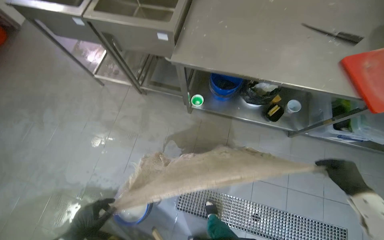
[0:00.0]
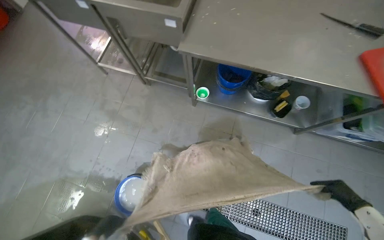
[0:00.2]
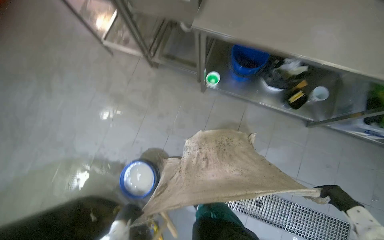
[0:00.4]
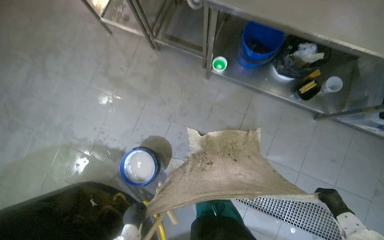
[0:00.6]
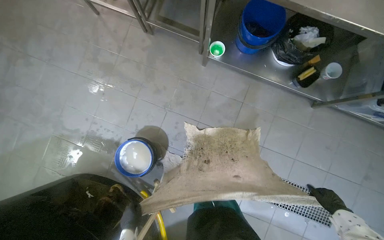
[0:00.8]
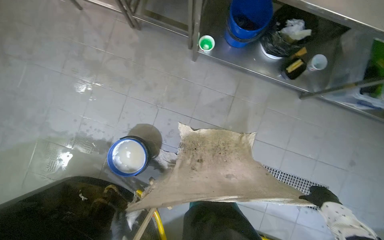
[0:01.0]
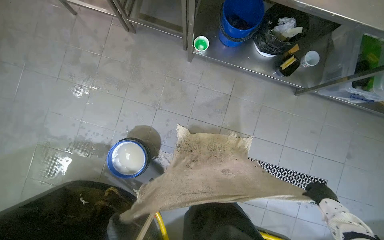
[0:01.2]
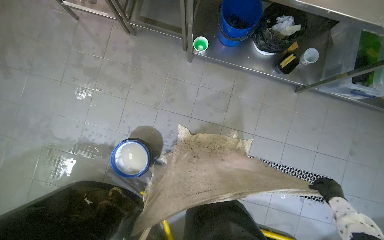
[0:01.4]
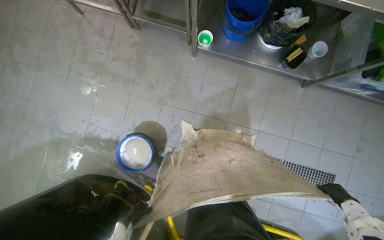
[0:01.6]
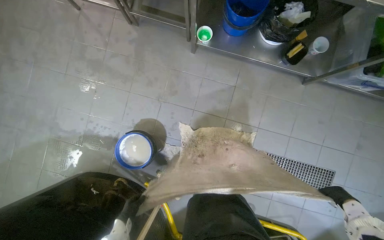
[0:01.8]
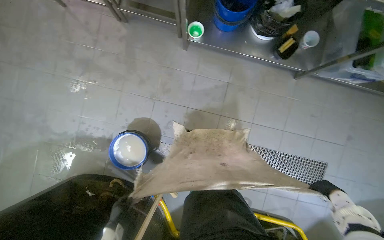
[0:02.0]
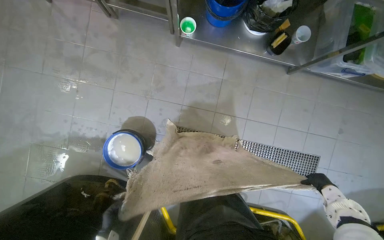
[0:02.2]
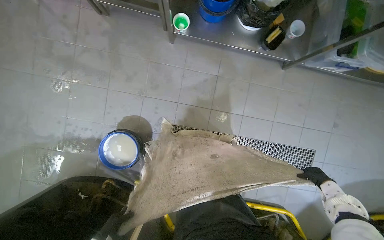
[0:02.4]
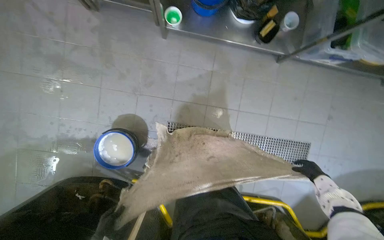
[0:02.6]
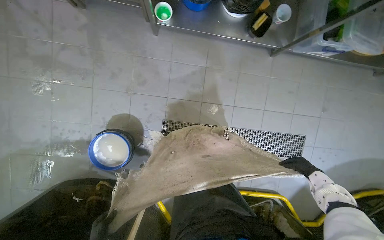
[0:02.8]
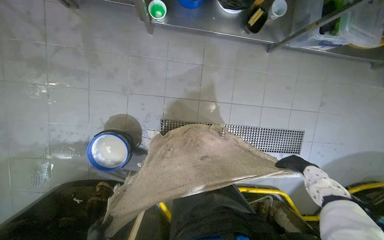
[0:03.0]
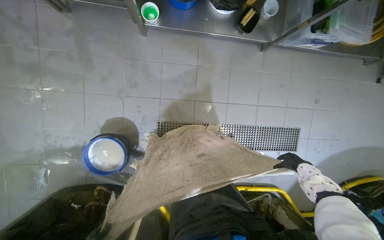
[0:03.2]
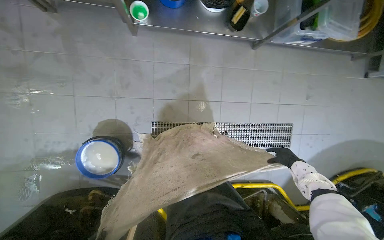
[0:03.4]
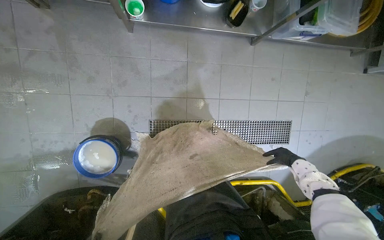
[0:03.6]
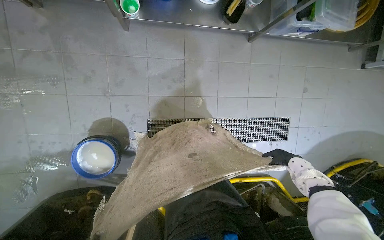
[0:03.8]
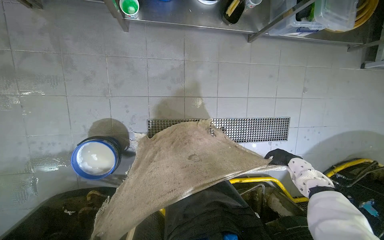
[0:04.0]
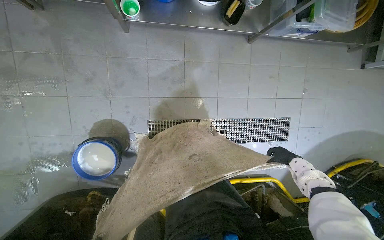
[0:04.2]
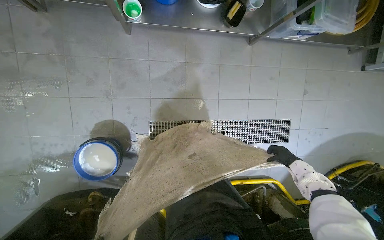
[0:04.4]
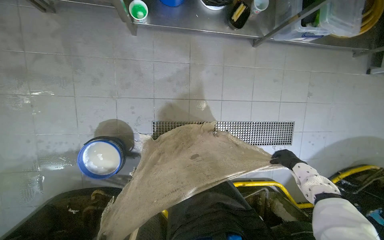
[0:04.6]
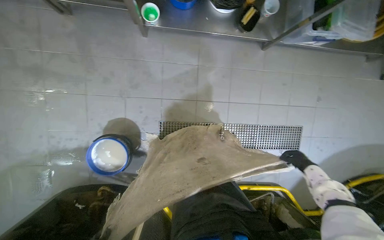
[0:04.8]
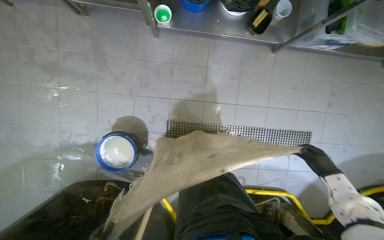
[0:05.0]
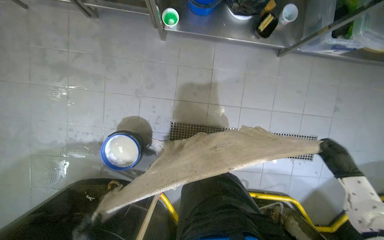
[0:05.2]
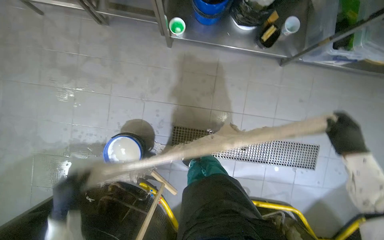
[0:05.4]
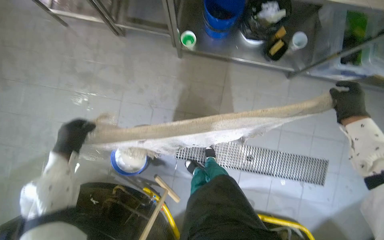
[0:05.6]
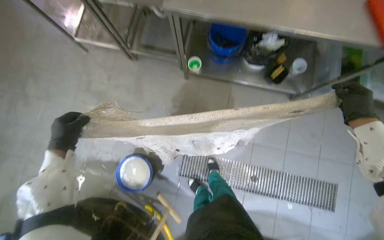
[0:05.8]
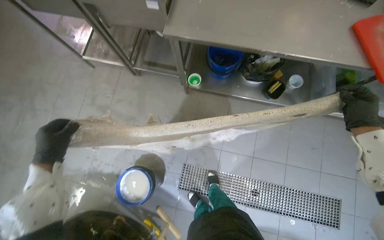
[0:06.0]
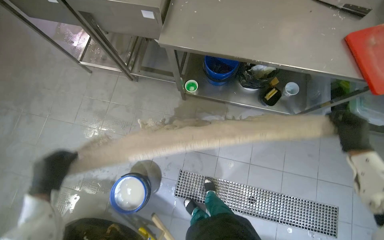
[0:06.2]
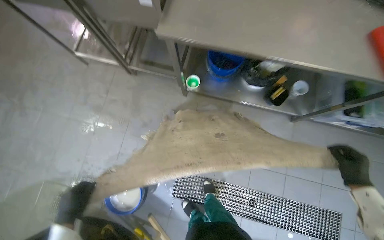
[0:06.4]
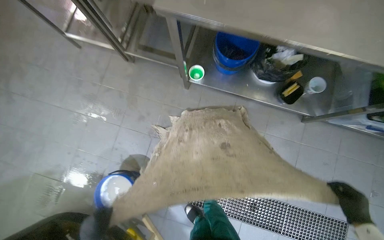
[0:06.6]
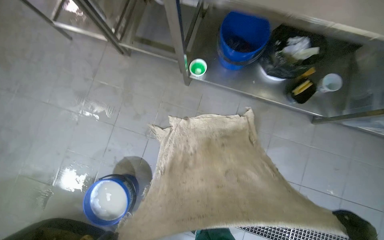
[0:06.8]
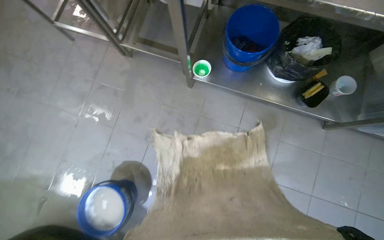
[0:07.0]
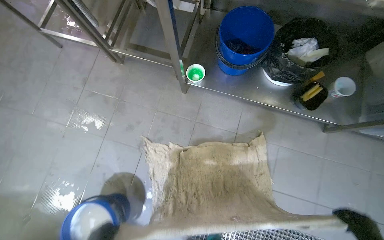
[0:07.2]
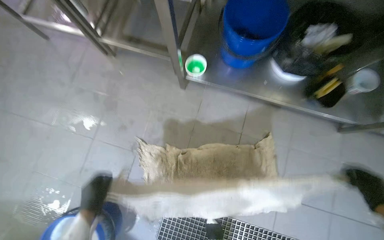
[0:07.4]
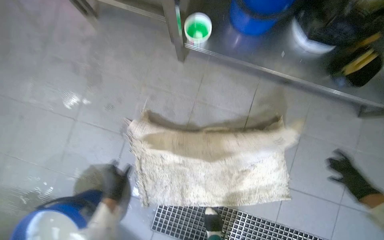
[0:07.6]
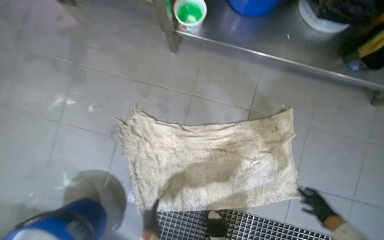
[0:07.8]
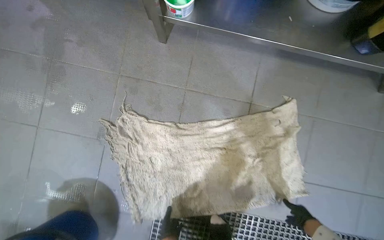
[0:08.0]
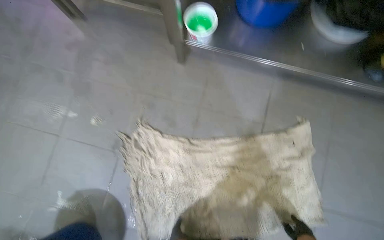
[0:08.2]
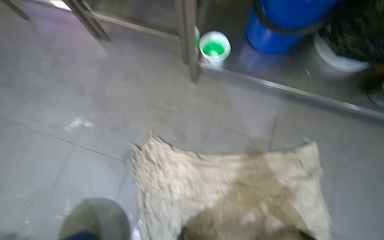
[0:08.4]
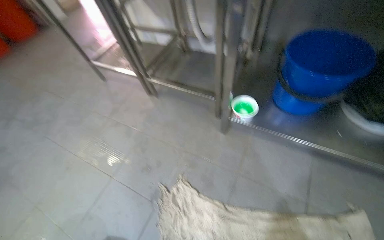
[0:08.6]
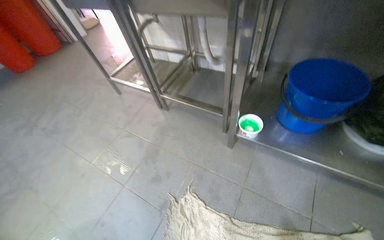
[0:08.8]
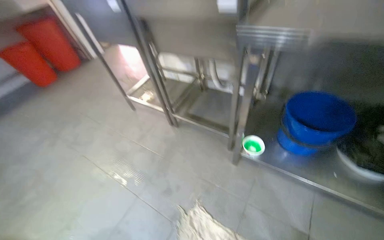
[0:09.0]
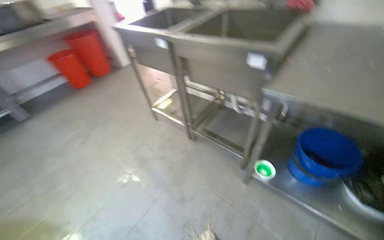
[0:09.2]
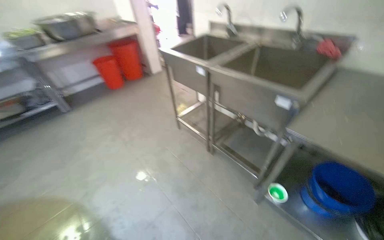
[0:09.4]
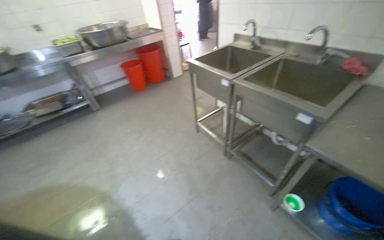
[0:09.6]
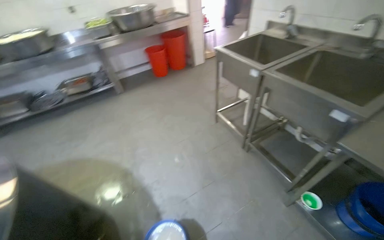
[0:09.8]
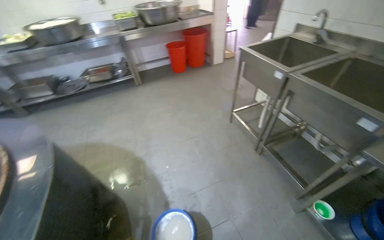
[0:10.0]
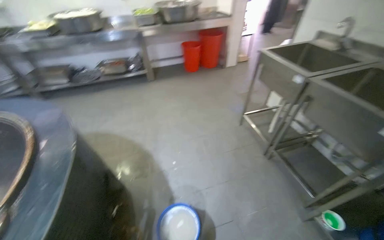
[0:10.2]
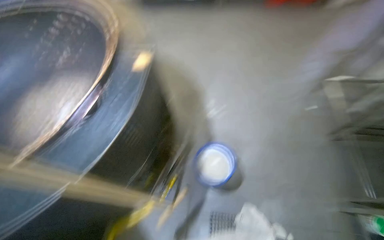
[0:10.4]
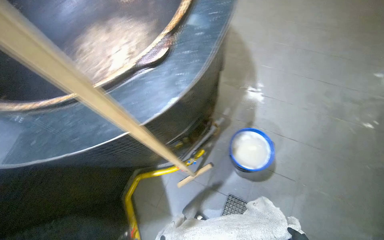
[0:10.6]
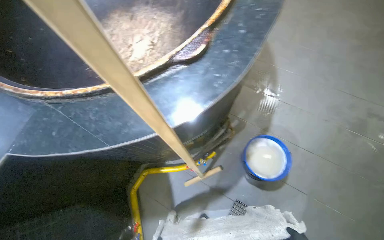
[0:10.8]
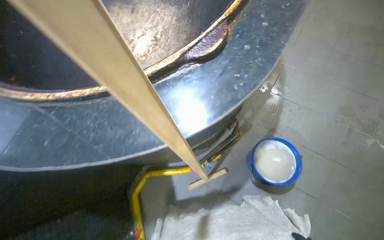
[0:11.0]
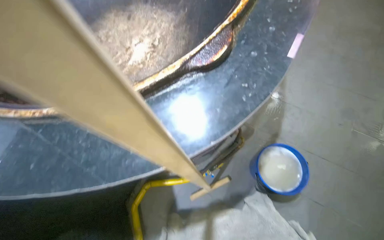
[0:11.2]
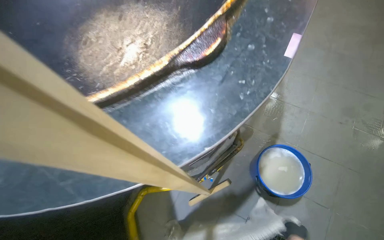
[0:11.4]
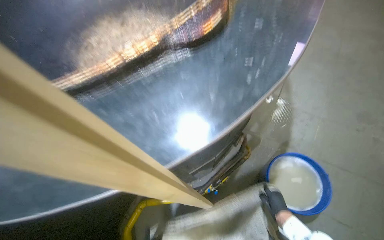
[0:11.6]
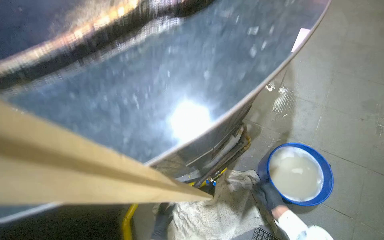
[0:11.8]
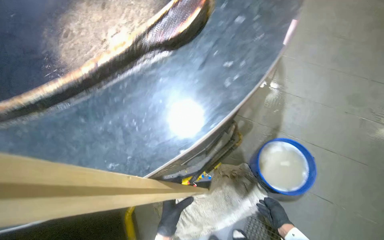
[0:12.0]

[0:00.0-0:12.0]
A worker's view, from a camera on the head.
Job: mopping floor.
The whole recording: Mopping kitchen floor. The worker mops the kitchen floor with a mop and bucket.
0:00.0 to 0:01.6: The view tips downward by some 20 degrees.
0:03.0 to 0:04.4: The right hand moves farther from the camera, roughly 10 cm.
0:04.4 to 0:06.0: The wearer's head swings approximately 15 degrees to the left. The wearer looks some 20 degrees further upward. The right hand moves up the picture and nearer to the camera, some 50 cm.
0:06.0 to 0:07.6: The camera is carried approximately 60 cm.
0:07.6 to 0:09.0: The view tilts approximately 30 degrees upward.
0:09.0 to 0:10.4: The wearer moves some 60 cm. The head rotates some 55 degrees to the left.

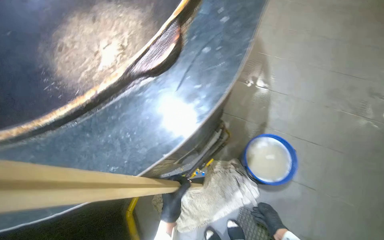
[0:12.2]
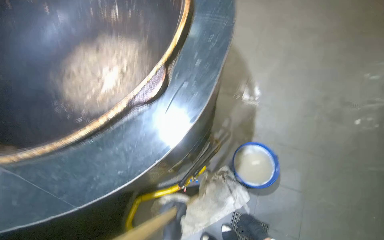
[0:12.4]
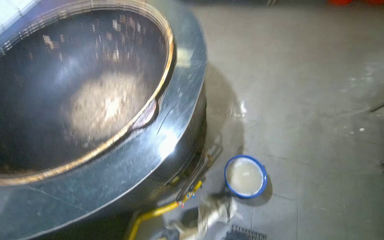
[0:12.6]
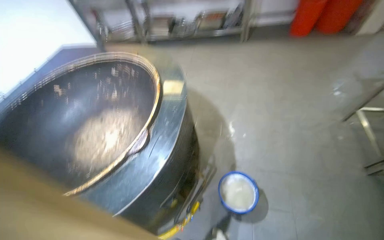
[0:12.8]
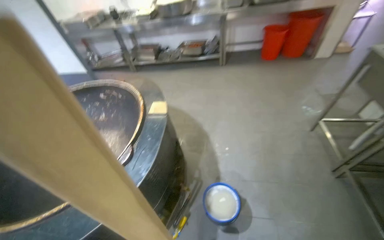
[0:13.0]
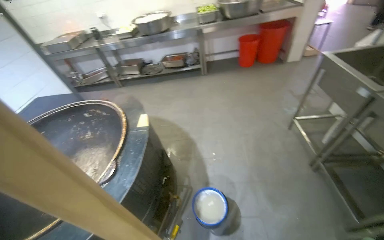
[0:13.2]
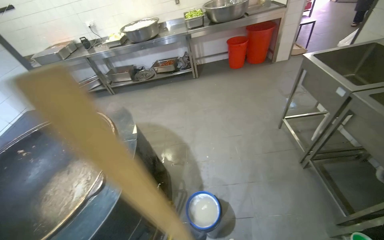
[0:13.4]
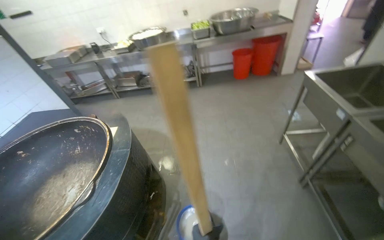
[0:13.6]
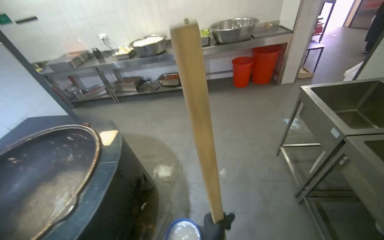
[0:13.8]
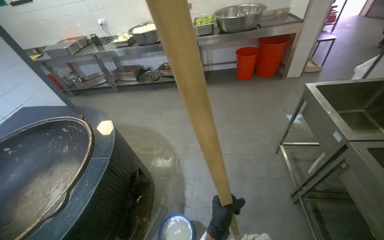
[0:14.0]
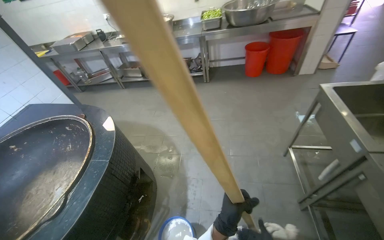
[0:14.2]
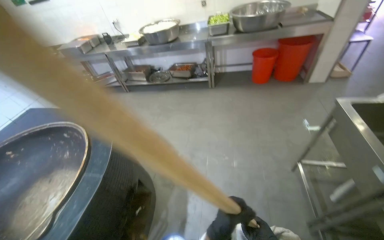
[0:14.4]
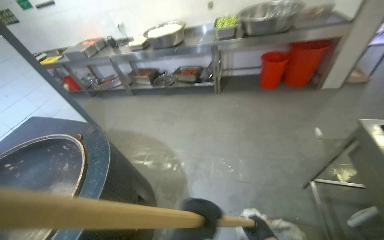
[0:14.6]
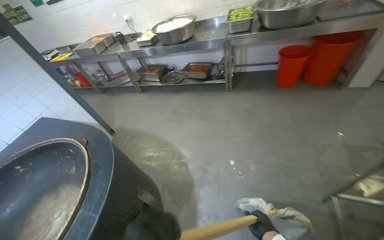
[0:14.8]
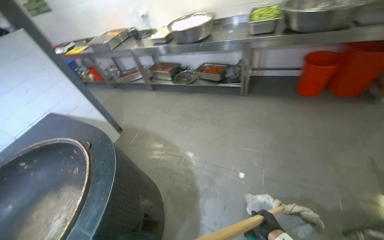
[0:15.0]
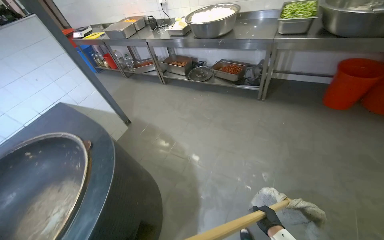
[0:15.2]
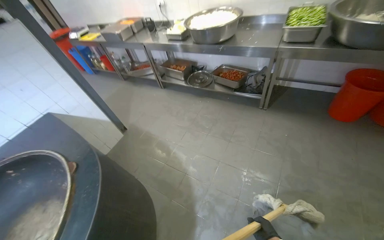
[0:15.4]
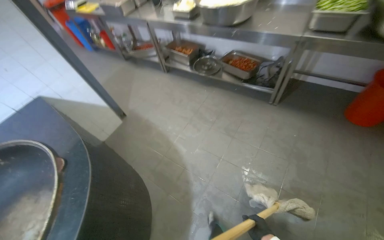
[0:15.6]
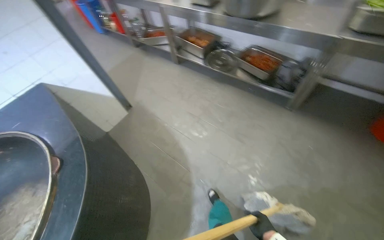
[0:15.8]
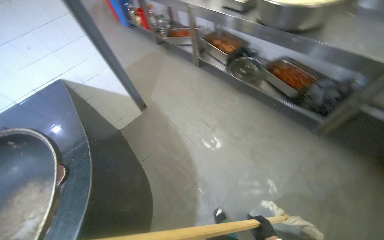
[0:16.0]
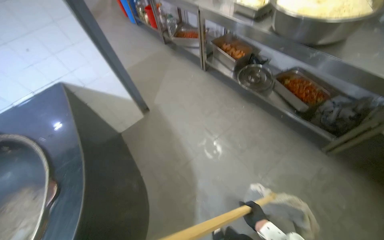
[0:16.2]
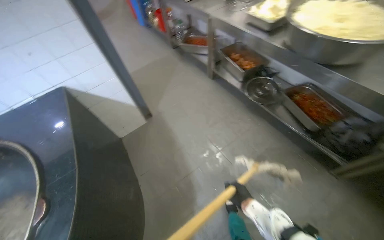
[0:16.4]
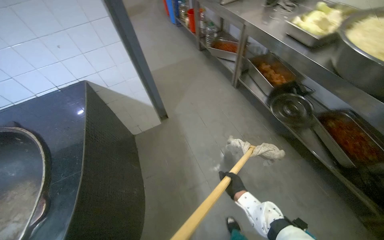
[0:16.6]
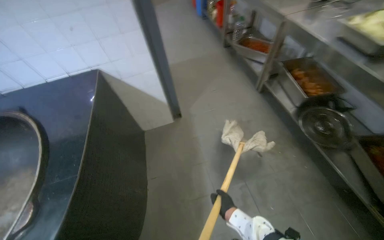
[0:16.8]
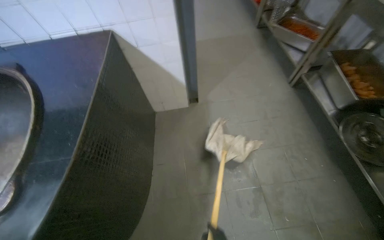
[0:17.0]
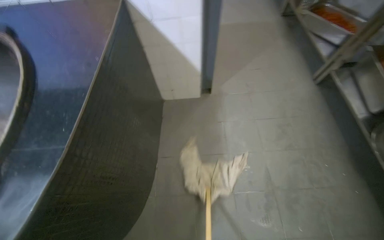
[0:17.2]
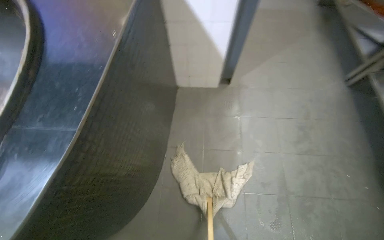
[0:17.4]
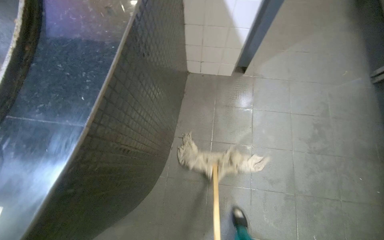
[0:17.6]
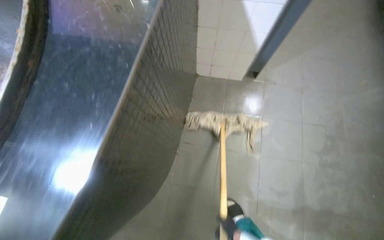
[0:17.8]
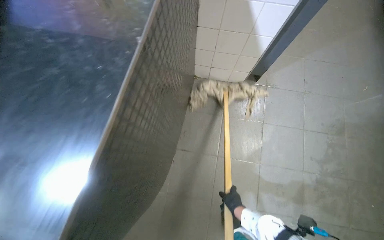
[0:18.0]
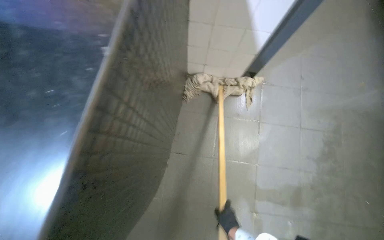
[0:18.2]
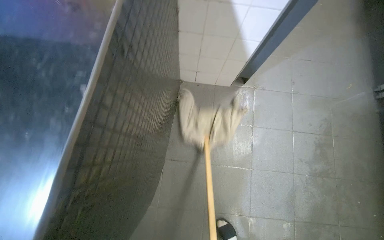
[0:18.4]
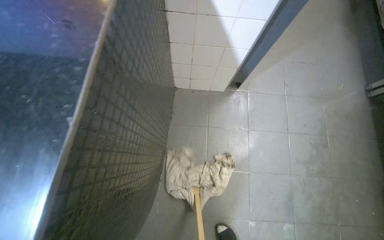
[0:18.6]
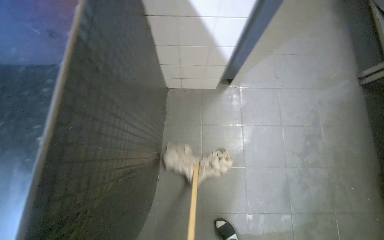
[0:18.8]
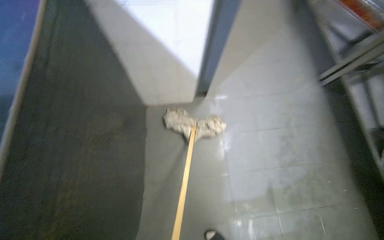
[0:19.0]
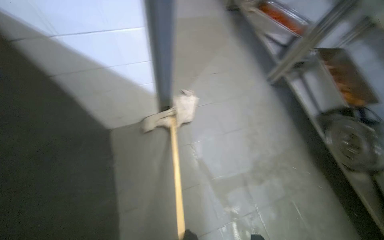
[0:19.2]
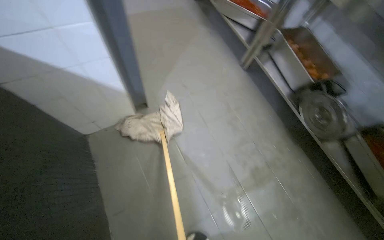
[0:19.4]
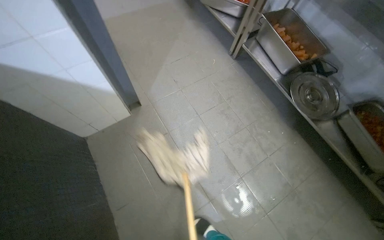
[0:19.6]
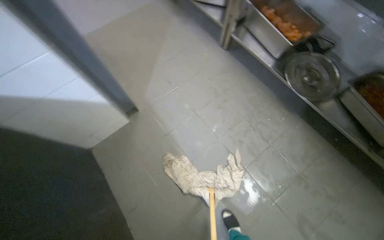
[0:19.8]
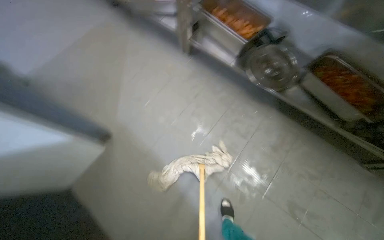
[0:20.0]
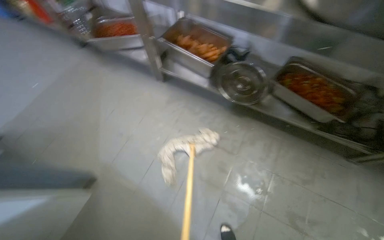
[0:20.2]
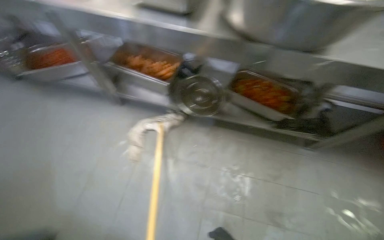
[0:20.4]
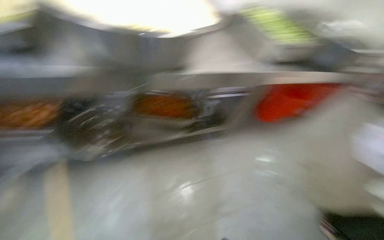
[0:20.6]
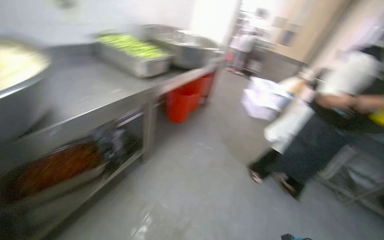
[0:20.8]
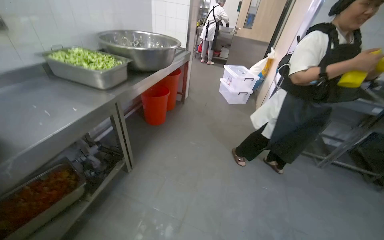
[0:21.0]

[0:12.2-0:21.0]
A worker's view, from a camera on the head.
Job: mopping floor.
The whole recording: Mopping kitchen floor. The worker mops the kitchen floor with a mop and bucket.
0:12.2 to 0:13.6: The camera travels approximately 70 cm. The camera pitches upward, by approximately 35 degrees.
0:13.6 to 0:15.2: The head travels approximately 90 cm. The wearer looks about 25 degrees further to the left.
0:15.2 to 0:16.6: The camera is carried roughly 1 m. The wearer's head swings some 35 degrees to the left. The camera pitches downward, by approximately 15 degrees.
0:16.6 to 0:18.0: The head travels roughly 80 cm. The view tips downward by approximately 20 degrees. The scene rotates clockwise by some 35 degrees.
0:18.0 to 0:19.6: The head turns to the right by some 45 degrees.
0:19.6 to 0:21.0: The wearer moves approximately 60 cm. The head turns to the right by about 105 degrees.
